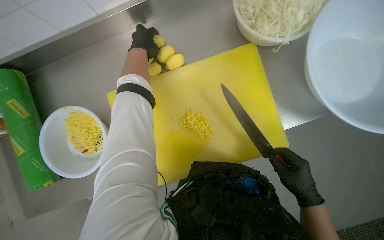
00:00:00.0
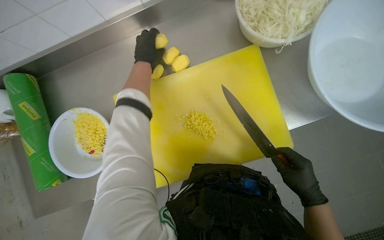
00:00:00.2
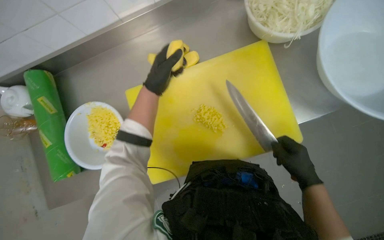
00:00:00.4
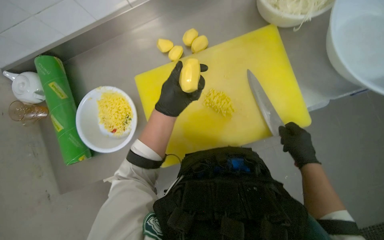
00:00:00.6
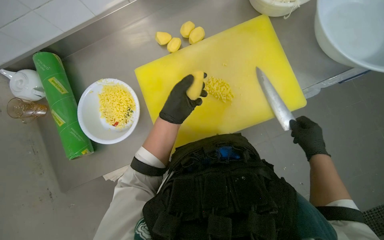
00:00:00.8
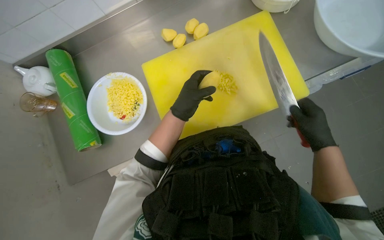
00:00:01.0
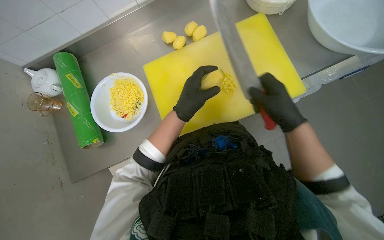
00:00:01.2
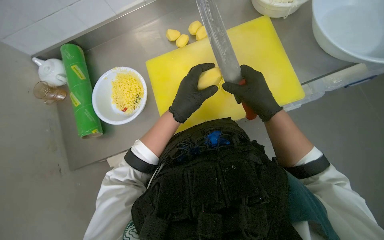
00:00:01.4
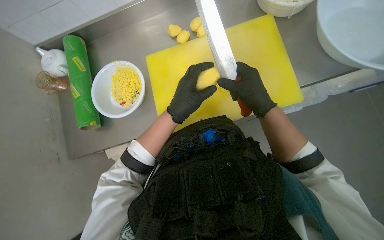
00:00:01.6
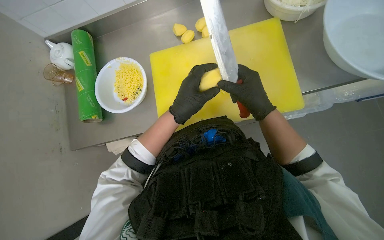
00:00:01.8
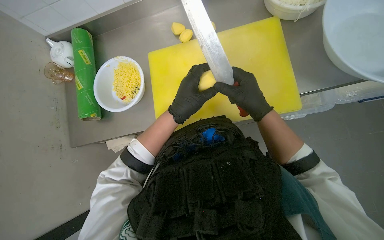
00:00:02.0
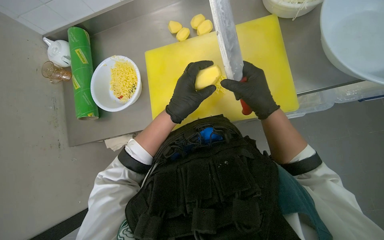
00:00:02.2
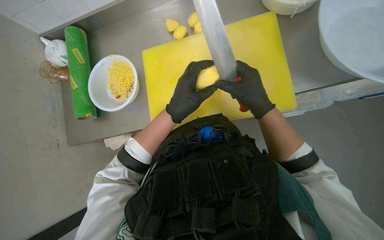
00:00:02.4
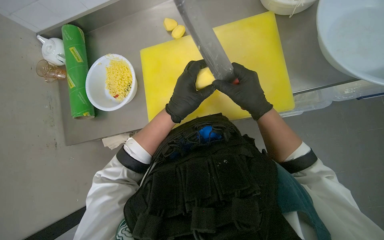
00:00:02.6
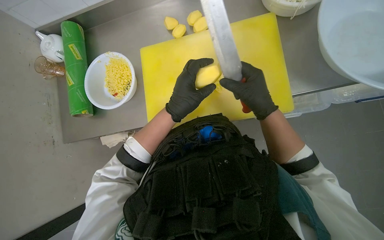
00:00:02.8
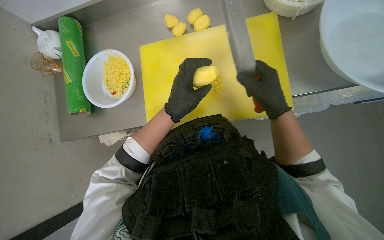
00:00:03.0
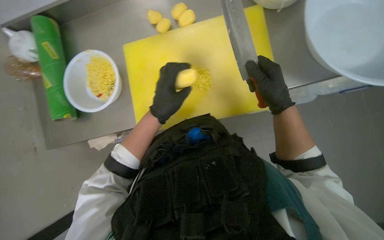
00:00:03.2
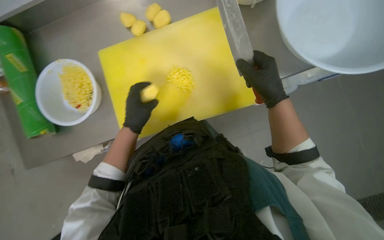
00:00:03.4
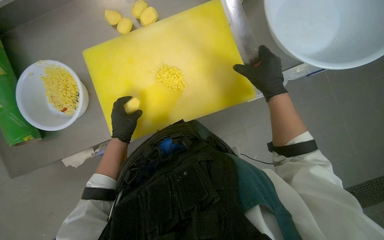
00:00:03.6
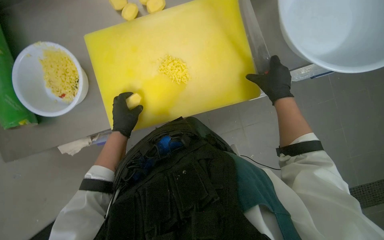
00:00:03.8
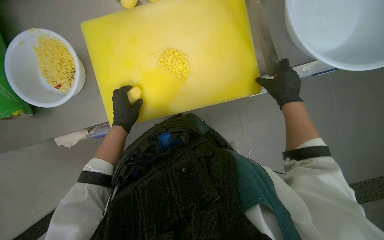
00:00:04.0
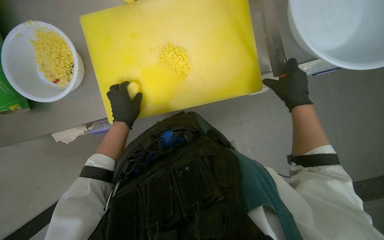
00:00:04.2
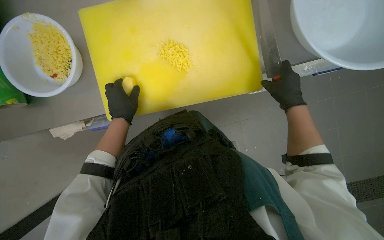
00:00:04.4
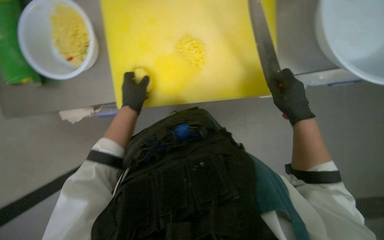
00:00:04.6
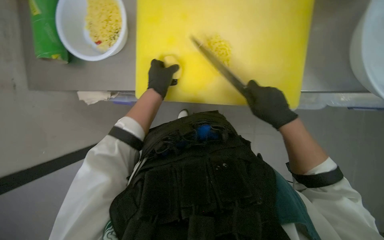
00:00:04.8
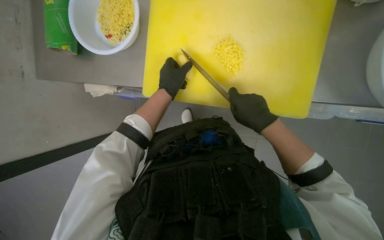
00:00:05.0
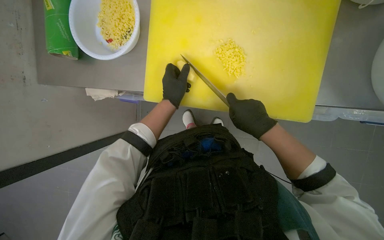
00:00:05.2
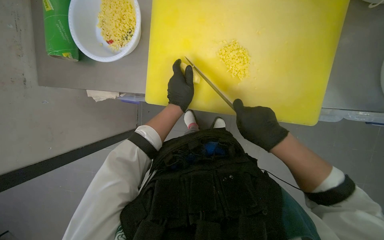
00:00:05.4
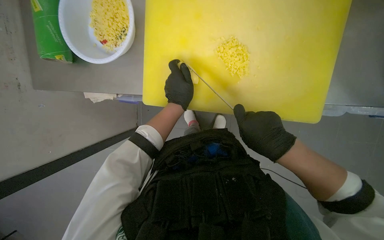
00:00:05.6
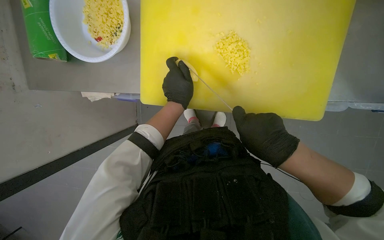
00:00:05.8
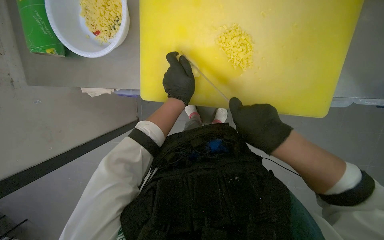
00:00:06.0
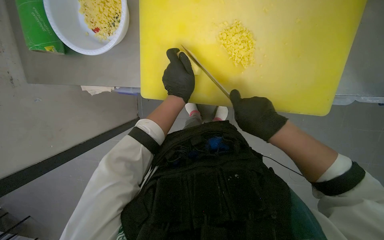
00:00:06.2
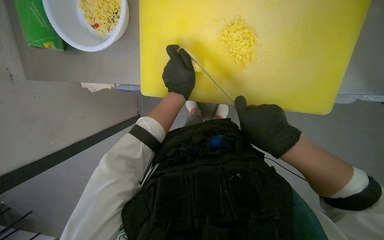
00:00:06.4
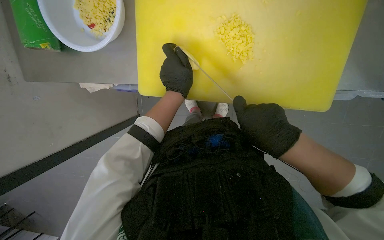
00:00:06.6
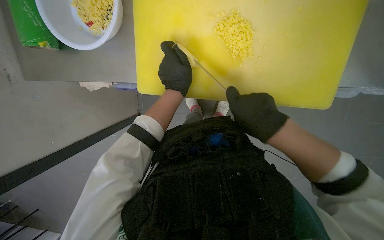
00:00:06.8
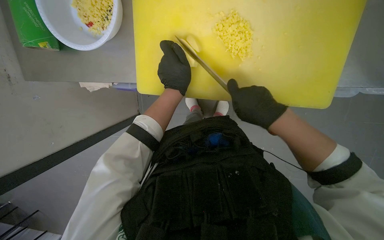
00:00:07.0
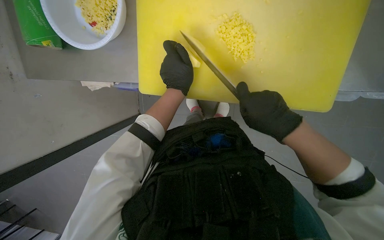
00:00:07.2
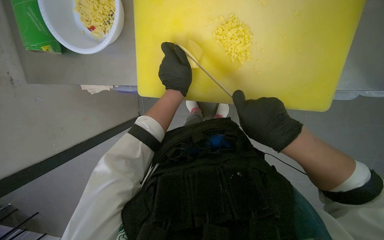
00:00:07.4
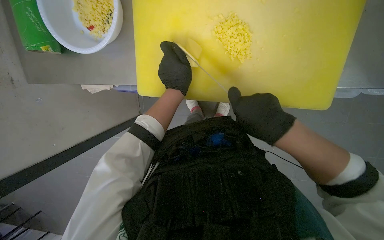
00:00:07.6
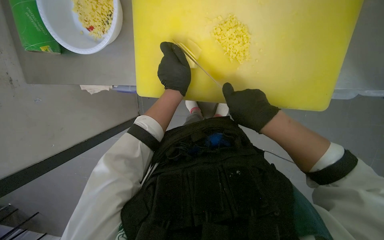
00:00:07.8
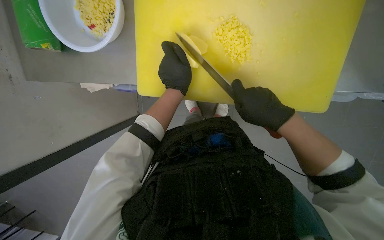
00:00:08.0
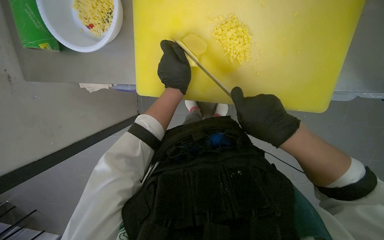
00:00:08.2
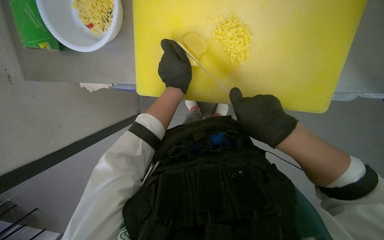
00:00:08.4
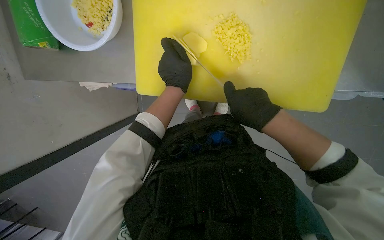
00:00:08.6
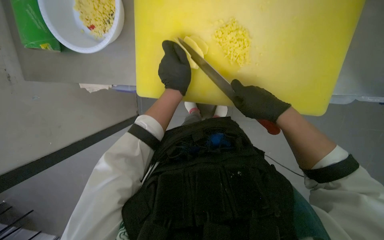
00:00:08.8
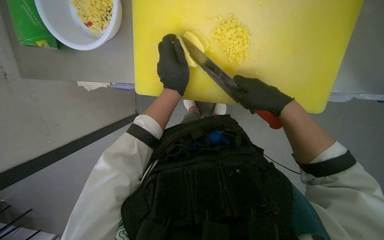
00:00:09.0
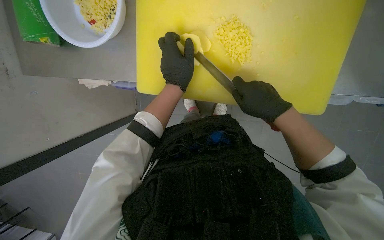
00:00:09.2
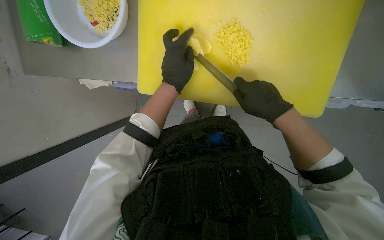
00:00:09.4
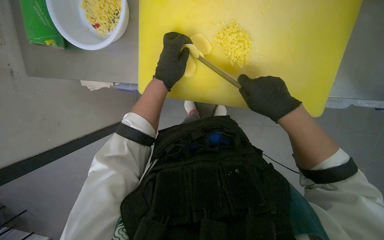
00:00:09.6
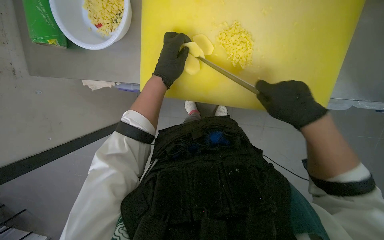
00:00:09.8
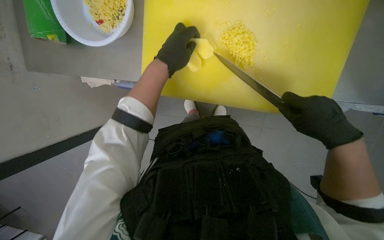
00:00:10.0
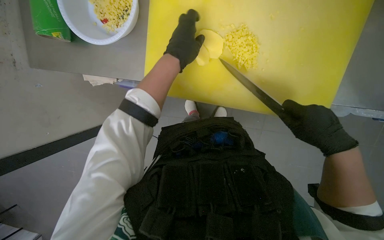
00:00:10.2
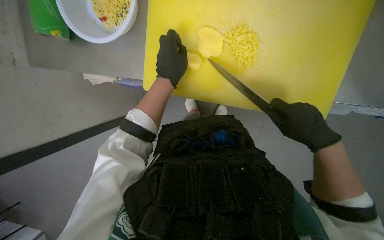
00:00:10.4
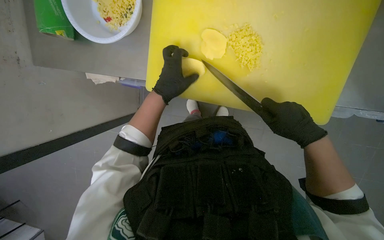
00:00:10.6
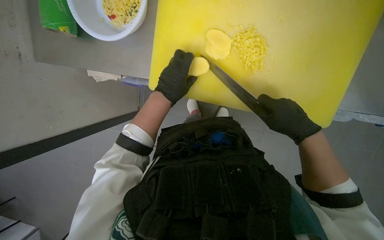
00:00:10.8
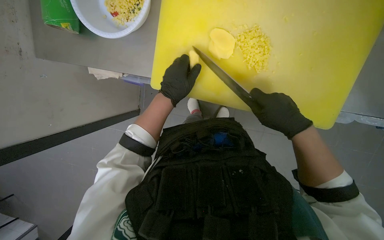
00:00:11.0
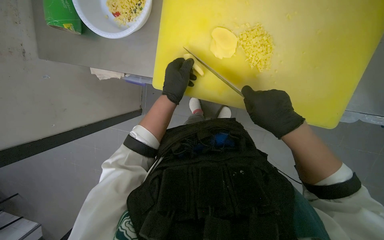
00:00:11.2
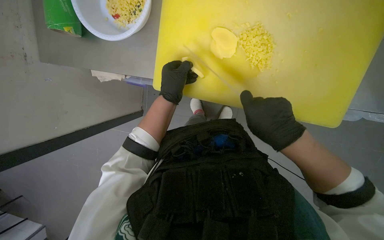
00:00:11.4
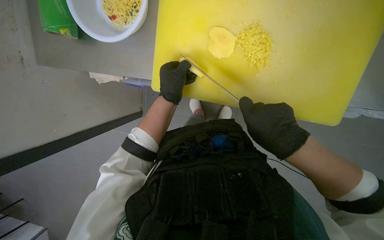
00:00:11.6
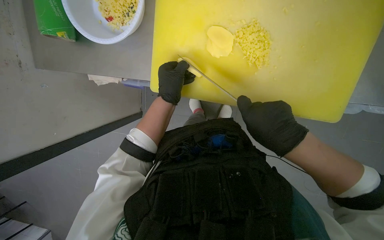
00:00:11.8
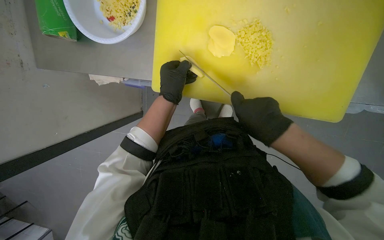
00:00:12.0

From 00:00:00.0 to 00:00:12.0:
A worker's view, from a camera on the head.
Job: preparing food.
The whole recording: Slicing and dicing potatoes. The worker slices and dices potatoes on a yellow cutting board, then transfers them to a white bowl.
From 00:00:00.0 to 00:00:01.6: The right hand is displaced to the left by approximately 20 cm. The left hand shifts approximately 40 cm down the picture.
From 00:00:01.6 to 00:00:03.0: The hands stay close to where they were, moving slightly.
From 00:00:03.0 to 00:00:04.4: The left hand heads farther from the camera and to the left, covering about 20 cm. Meanwhile the right hand goes roughly 15 cm to the right.
From 00:00:04.4 to 00:00:06.0: The right hand shifts some 25 cm to the left.
From 00:00:06.0 to 00:00:07.6: The hands stay close to where they were, moving slightly.
From 00:00:10.4 to 00:00:12.0: The right hand shifts about 15 cm to the left.

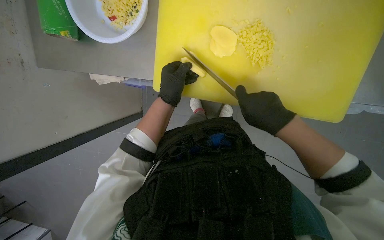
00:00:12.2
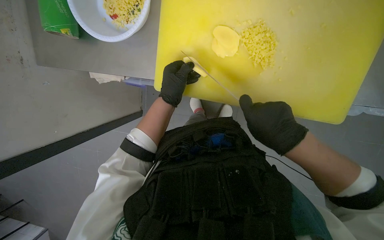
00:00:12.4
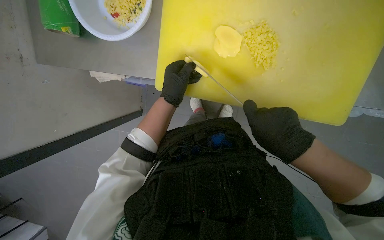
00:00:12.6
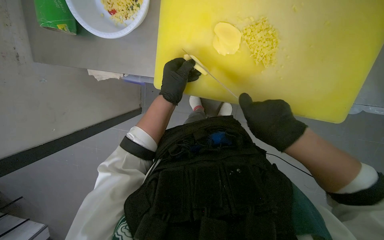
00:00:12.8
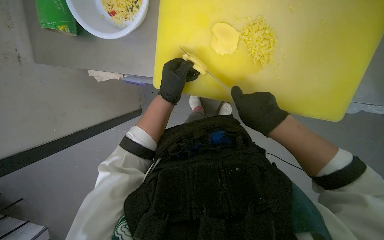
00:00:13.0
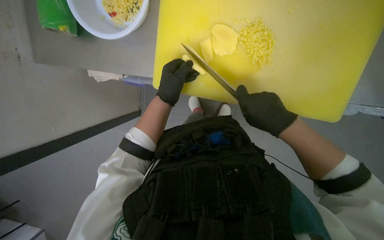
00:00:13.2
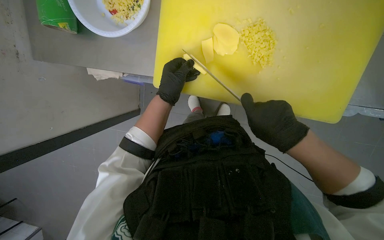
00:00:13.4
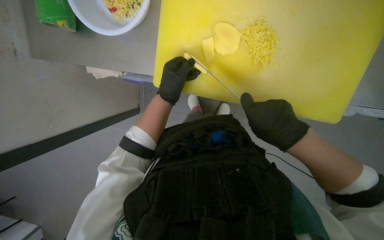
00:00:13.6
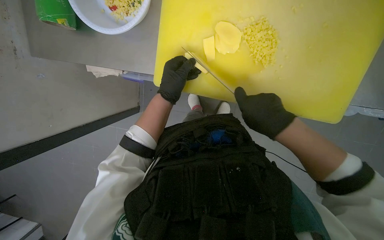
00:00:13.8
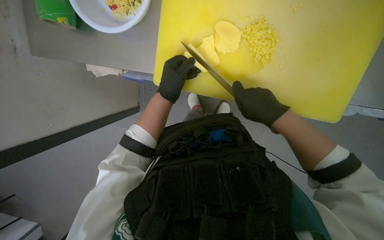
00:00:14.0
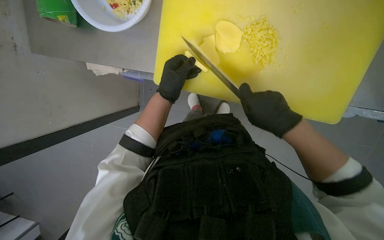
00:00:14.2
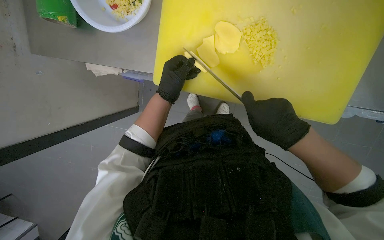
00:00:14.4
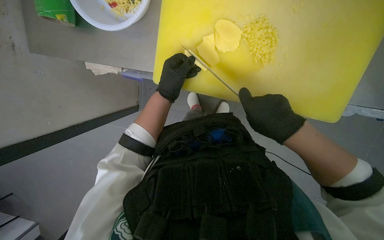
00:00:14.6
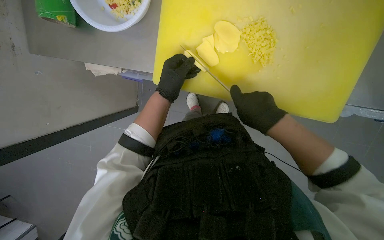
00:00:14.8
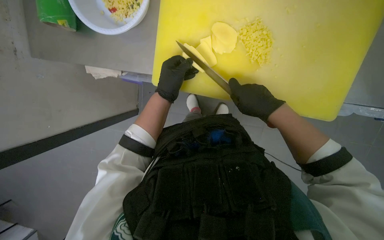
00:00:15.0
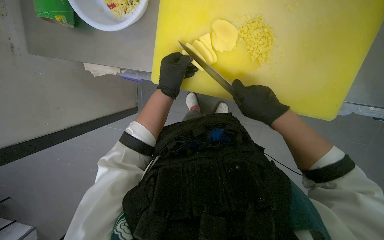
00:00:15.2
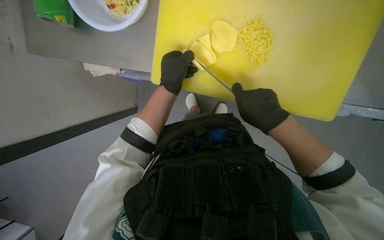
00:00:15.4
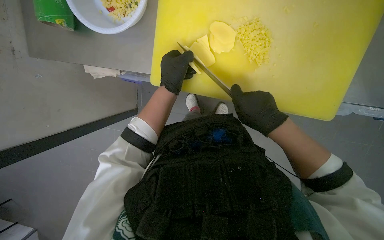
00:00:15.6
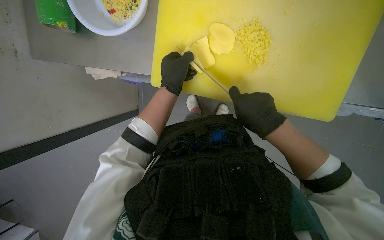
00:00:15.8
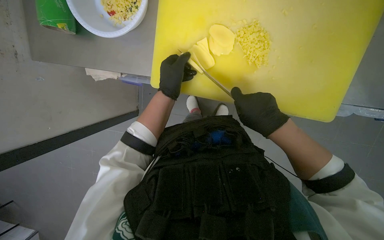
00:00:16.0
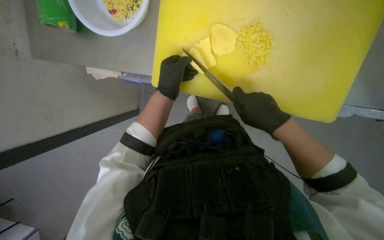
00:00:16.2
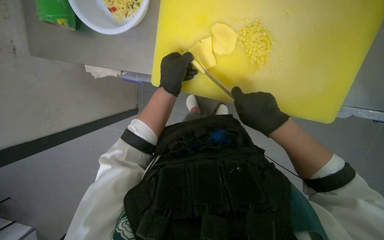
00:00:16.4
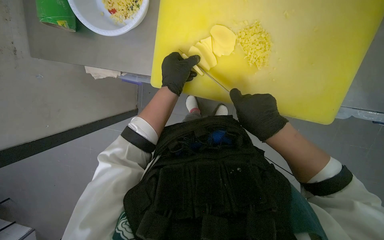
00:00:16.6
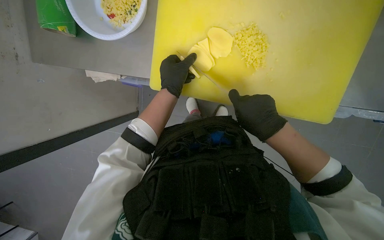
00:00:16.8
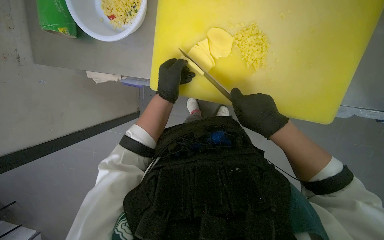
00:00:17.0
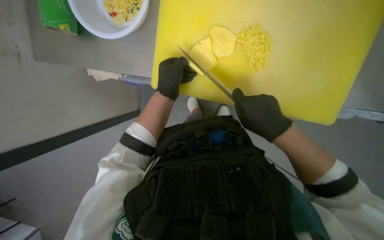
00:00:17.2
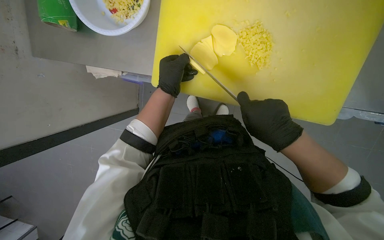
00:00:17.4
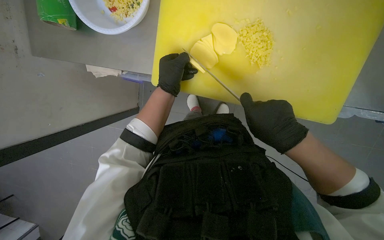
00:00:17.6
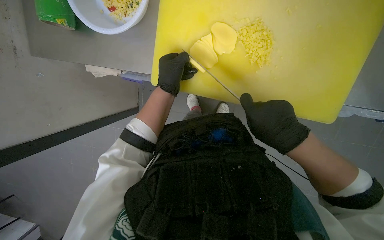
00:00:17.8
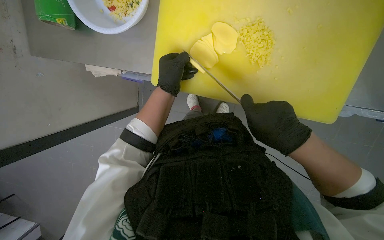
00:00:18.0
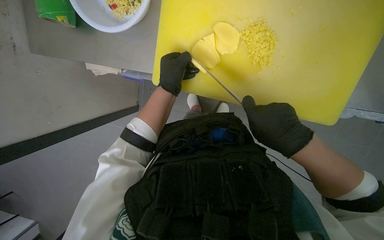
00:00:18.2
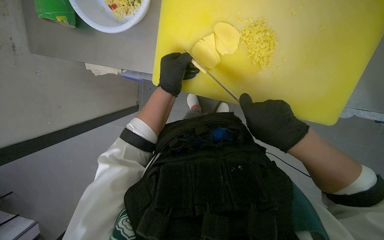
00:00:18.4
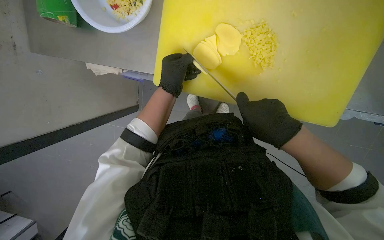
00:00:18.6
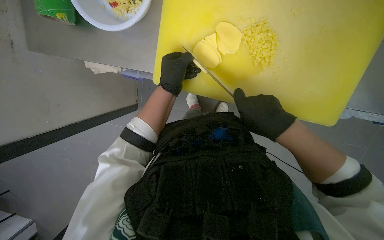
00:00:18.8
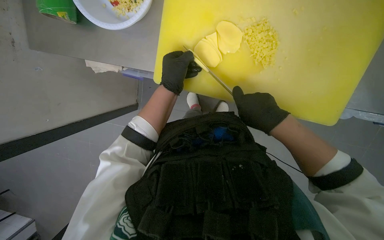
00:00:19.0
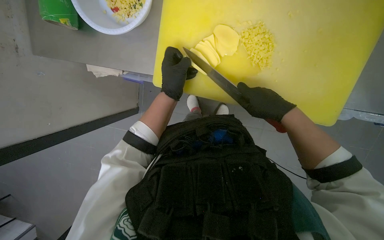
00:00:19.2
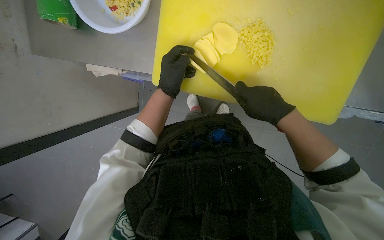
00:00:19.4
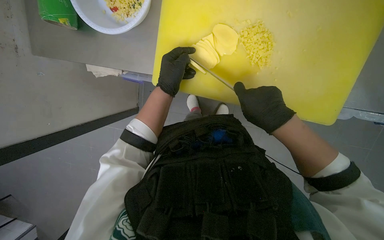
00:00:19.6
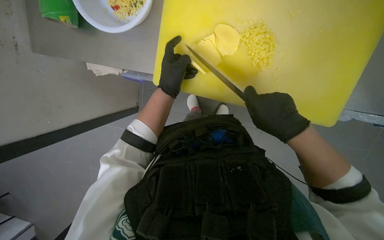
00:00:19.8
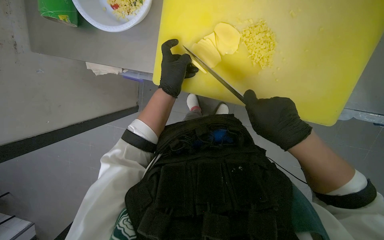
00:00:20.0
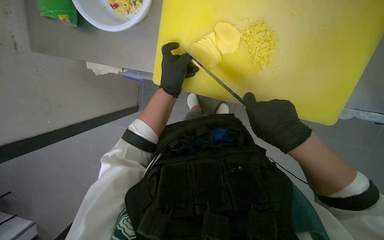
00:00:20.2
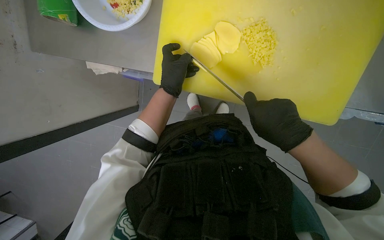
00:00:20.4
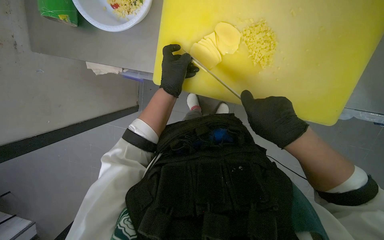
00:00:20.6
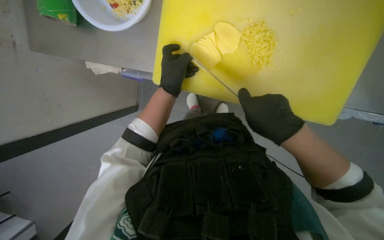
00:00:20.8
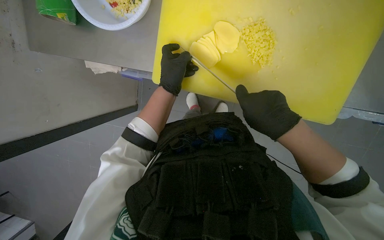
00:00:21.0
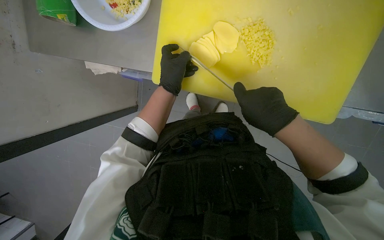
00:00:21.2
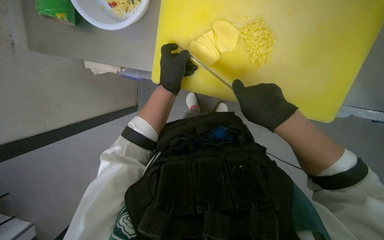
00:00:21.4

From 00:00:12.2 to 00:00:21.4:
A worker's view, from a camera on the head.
Job: preparing food.
The whole recording: Slicing and dicing potatoes. The worker slices and dices potatoes on a yellow cutting board, then transfers them to a white bowl.
From 00:00:12.2 to 00:00:21.4: The hands are busy where they are.
